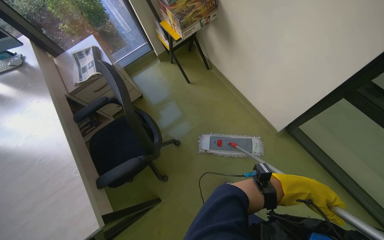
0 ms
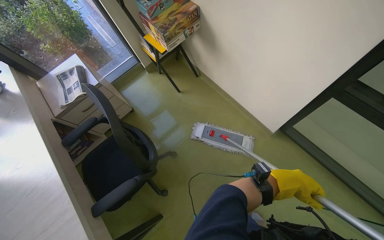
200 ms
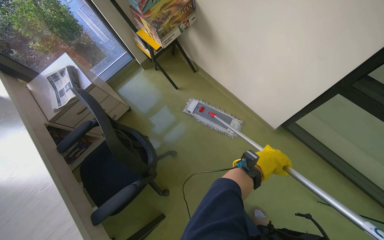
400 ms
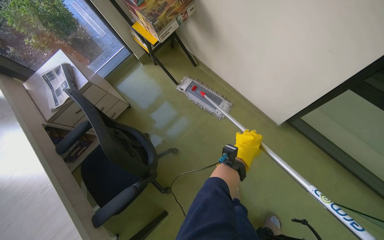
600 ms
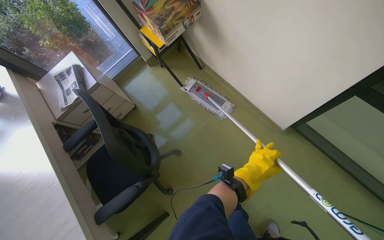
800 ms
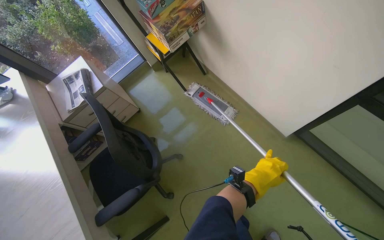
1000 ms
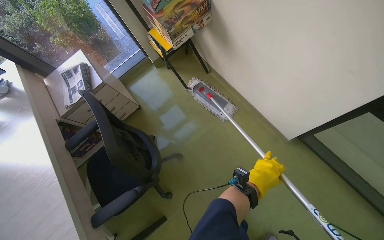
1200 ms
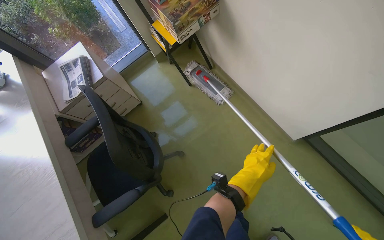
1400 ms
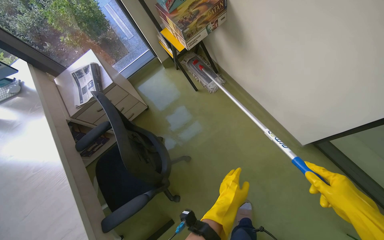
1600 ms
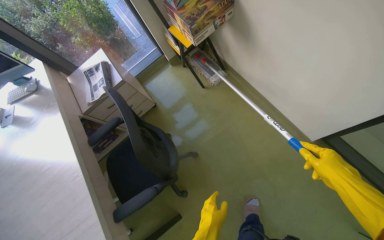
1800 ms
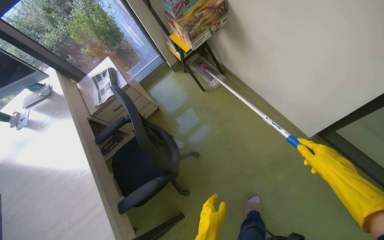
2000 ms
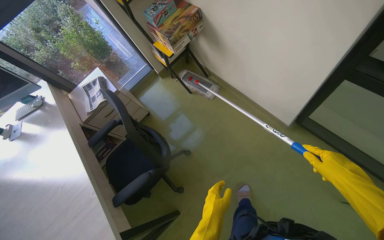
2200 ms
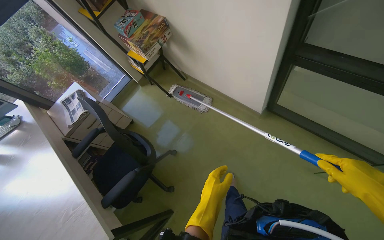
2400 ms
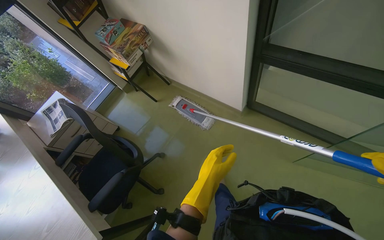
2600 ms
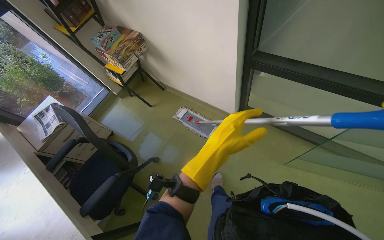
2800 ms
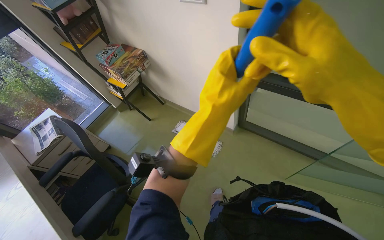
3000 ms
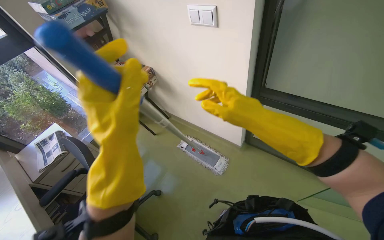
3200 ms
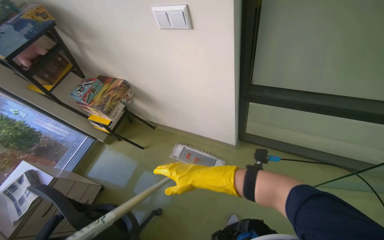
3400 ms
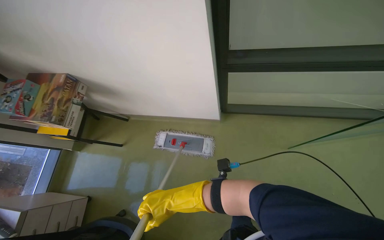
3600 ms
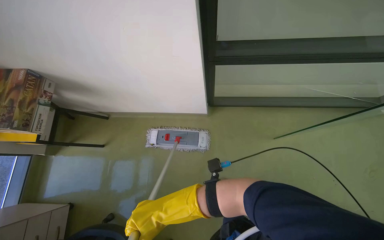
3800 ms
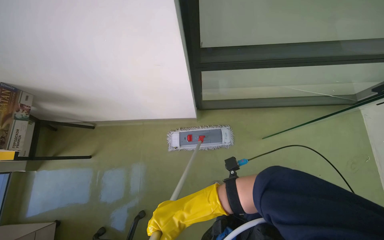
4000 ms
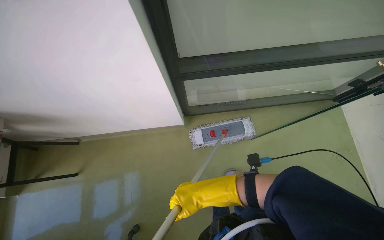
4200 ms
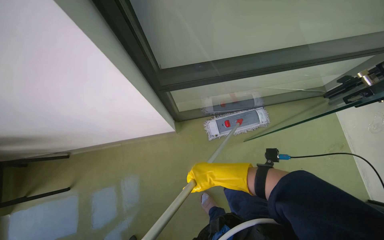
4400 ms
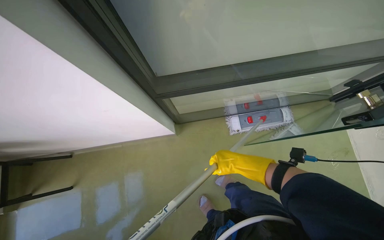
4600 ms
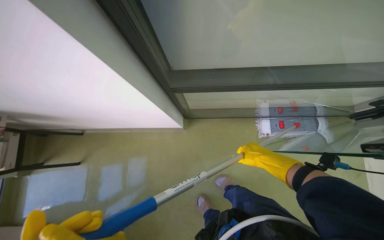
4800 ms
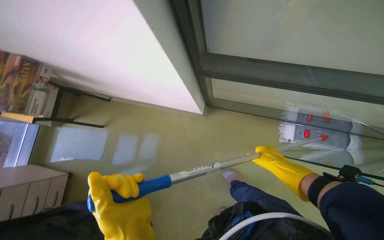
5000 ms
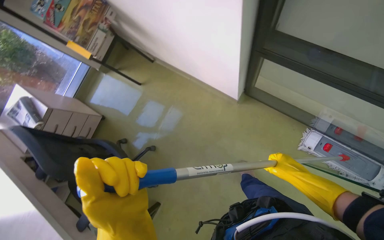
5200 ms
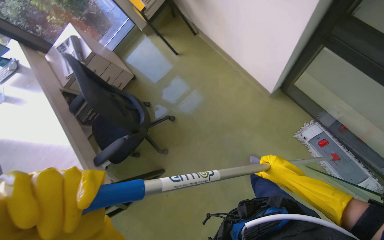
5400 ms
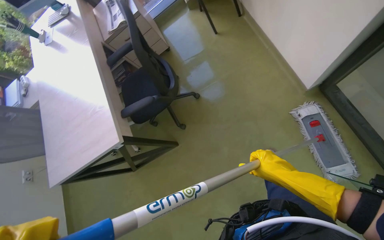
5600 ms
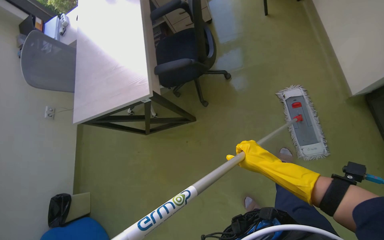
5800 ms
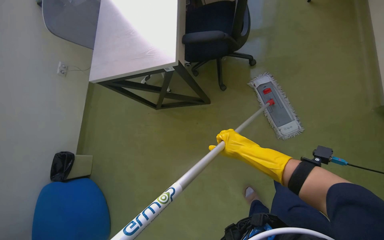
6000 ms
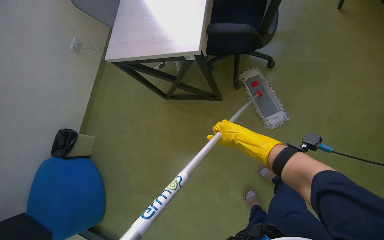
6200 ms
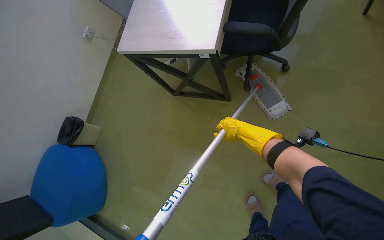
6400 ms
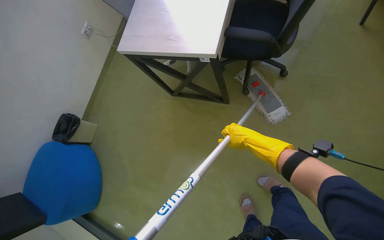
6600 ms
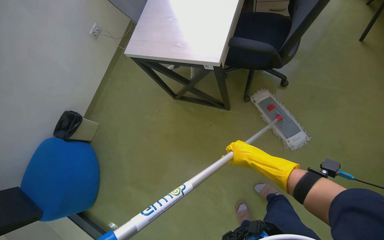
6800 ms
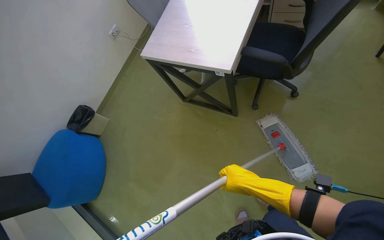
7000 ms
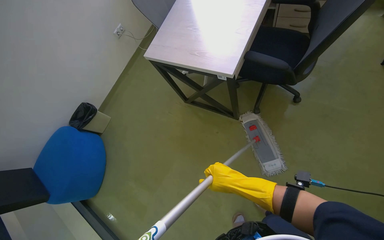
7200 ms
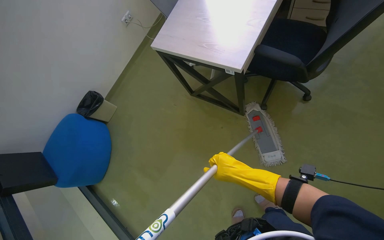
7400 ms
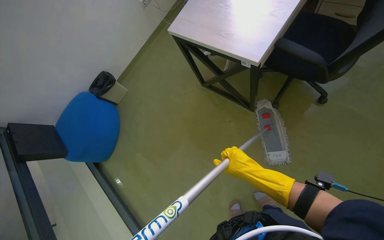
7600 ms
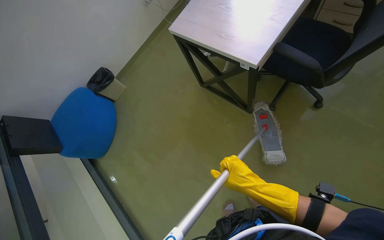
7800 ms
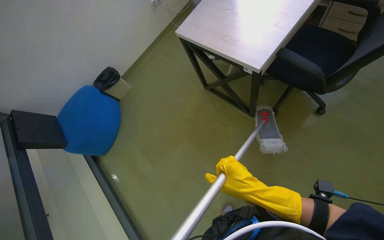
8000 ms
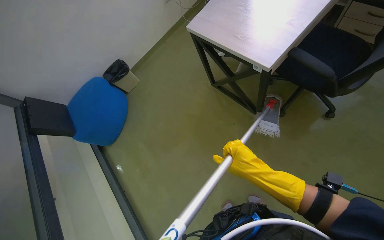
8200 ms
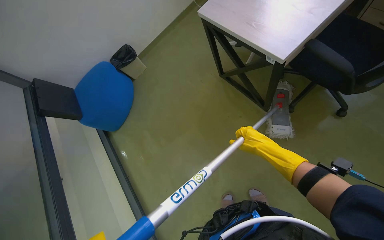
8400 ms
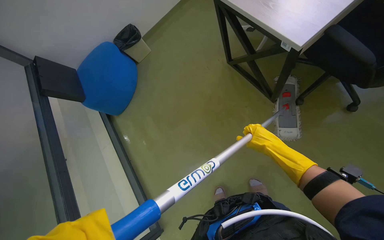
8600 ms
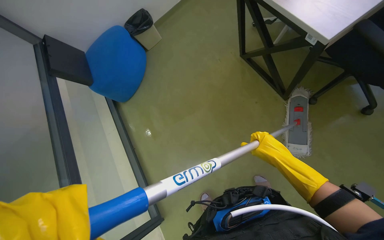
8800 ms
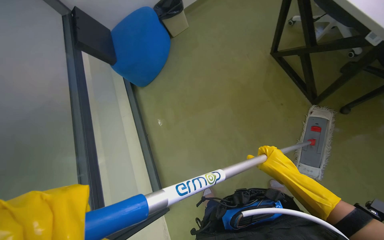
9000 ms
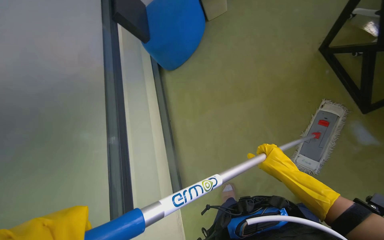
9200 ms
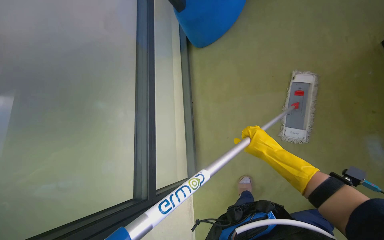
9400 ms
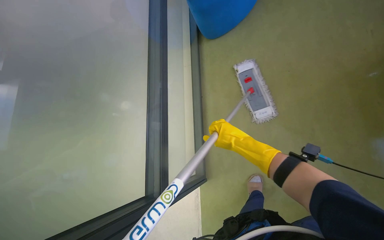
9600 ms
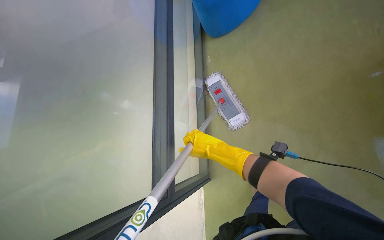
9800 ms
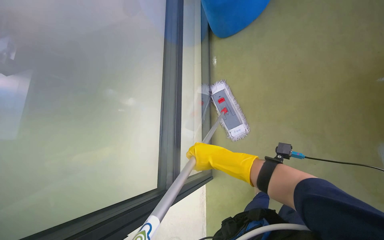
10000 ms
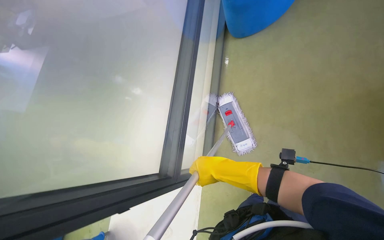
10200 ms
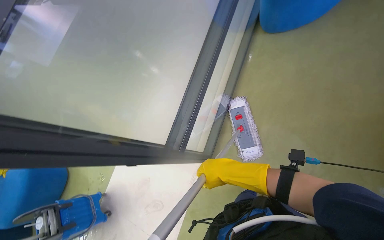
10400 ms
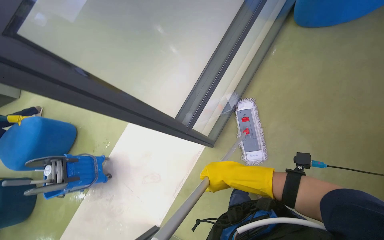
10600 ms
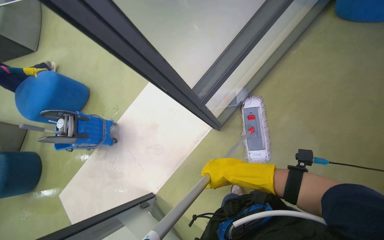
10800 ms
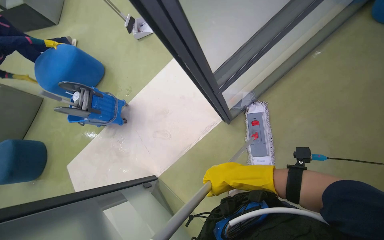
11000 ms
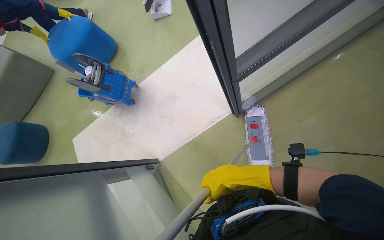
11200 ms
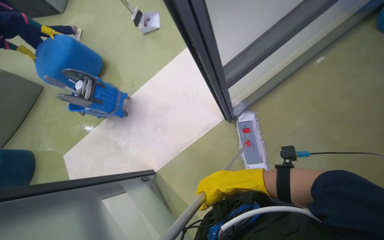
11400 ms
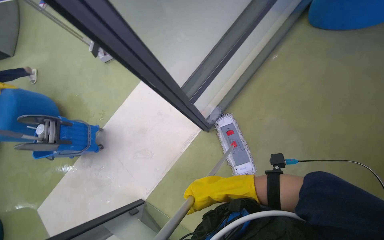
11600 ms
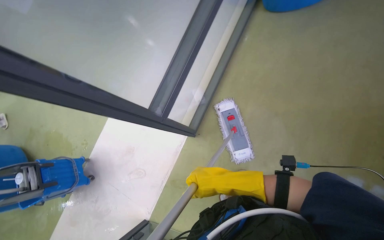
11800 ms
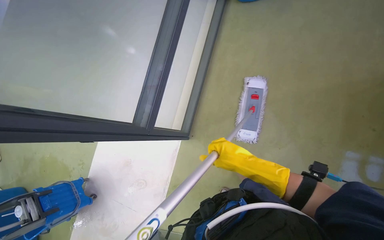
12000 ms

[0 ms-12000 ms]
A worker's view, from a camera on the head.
Job: mopping floor.
The whole recording: Mopping floor. The worker continues mopping the floor in the office.
0 ms to 1600 ms: The left hand shifts approximately 40 cm to the left.
1600 ms to 3000 ms: The wearer moves approximately 50 cm. The view tilts about 20 degrees upward.
3000 ms to 4400 ms: The wearer looks approximately 30 degrees further to the right. The wearer looks some 15 degrees further downward.
4400 ms to 6000 ms: The head rotates approximately 85 degrees to the left. The wearer looks some 25 degrees further downward.
7600 ms to 9000 ms: The wearer looks some 10 degrees further downward. The scene rotates clockwise by some 25 degrees.
9000 ms to 10400 ms: The view tilts approximately 15 degrees upward.

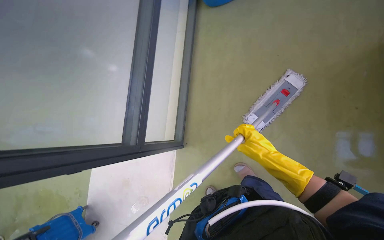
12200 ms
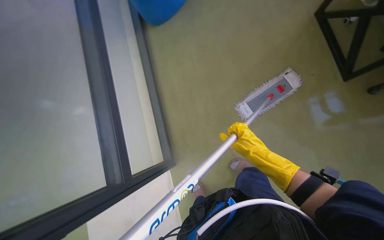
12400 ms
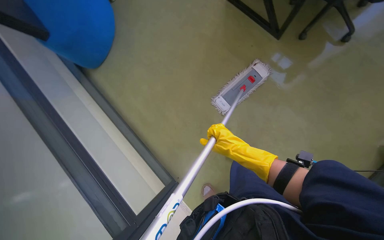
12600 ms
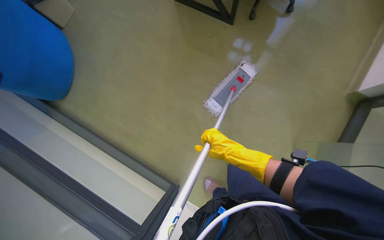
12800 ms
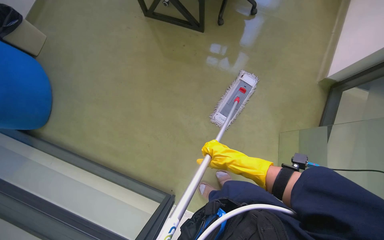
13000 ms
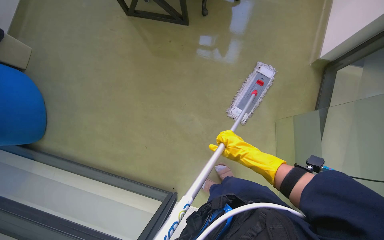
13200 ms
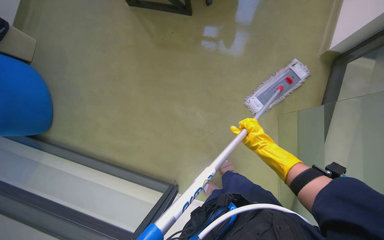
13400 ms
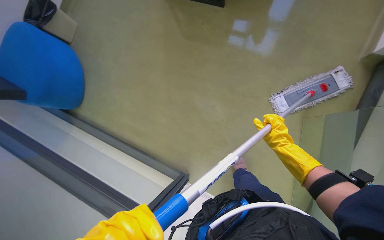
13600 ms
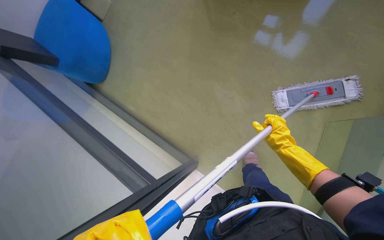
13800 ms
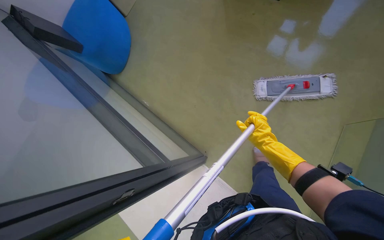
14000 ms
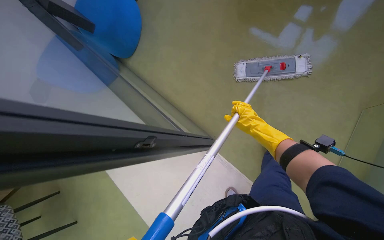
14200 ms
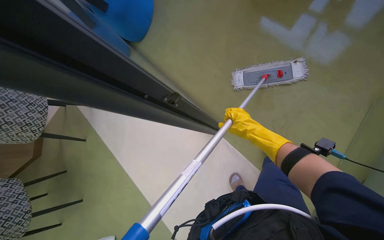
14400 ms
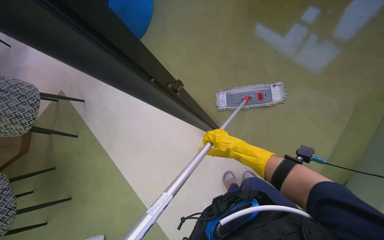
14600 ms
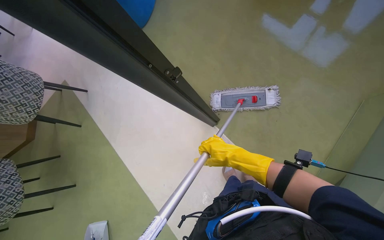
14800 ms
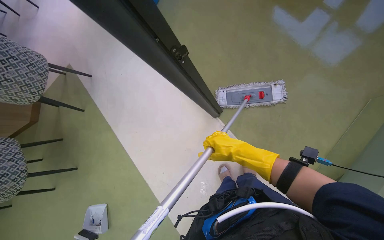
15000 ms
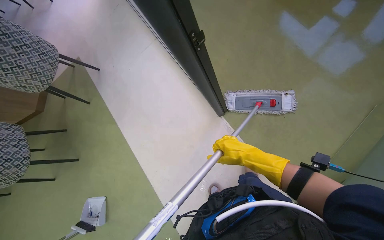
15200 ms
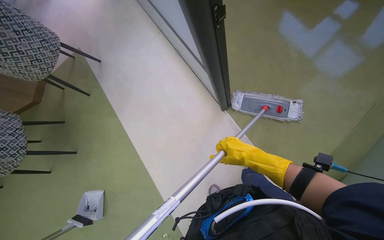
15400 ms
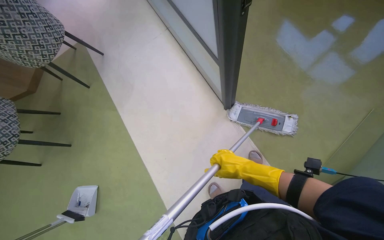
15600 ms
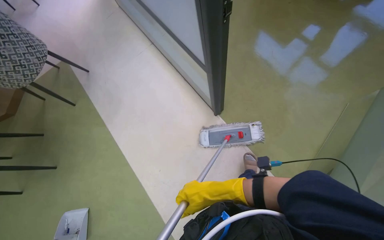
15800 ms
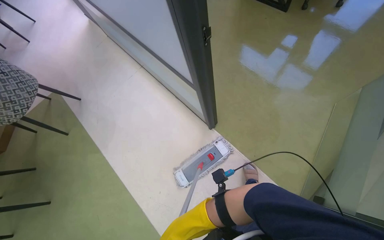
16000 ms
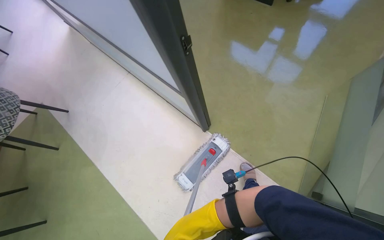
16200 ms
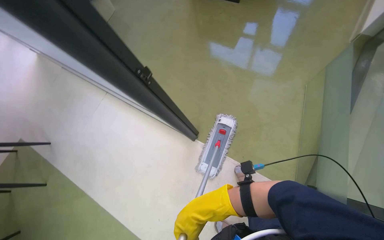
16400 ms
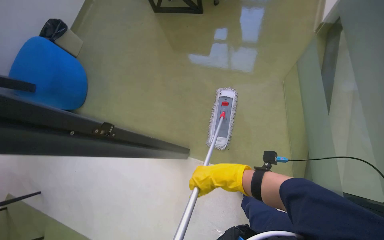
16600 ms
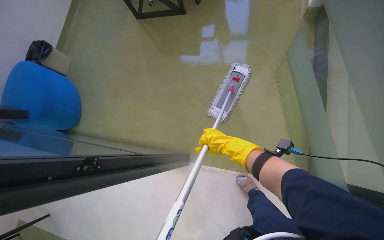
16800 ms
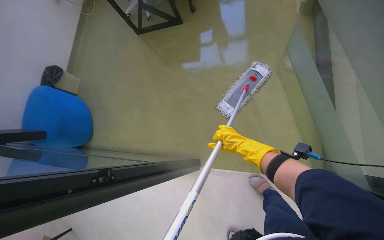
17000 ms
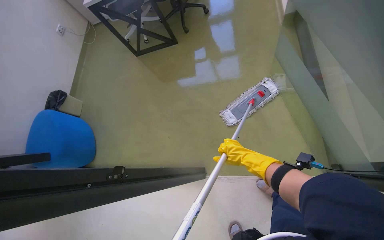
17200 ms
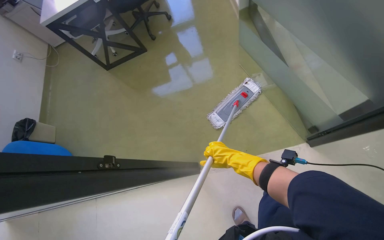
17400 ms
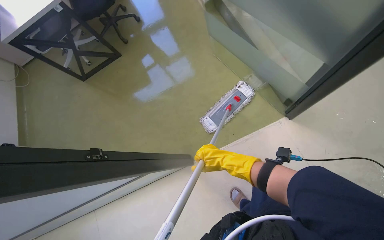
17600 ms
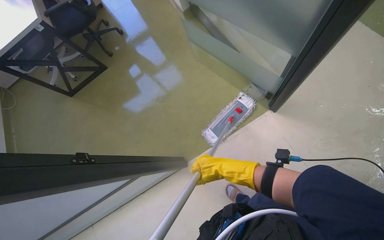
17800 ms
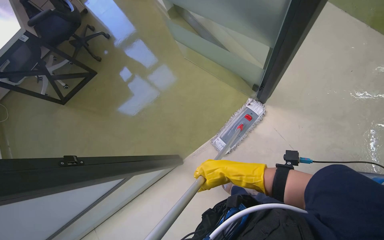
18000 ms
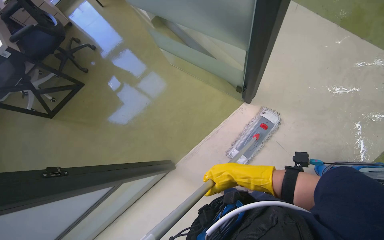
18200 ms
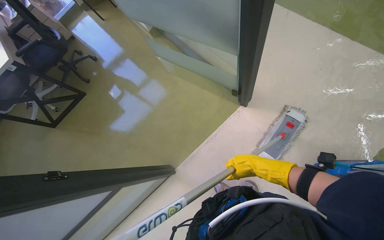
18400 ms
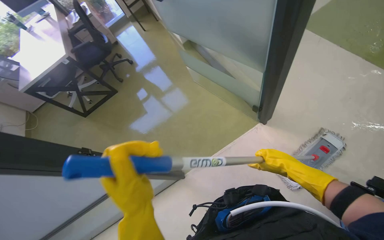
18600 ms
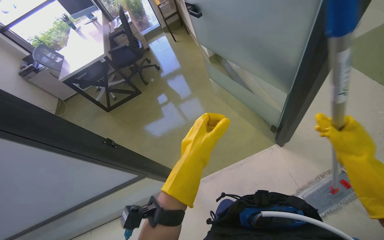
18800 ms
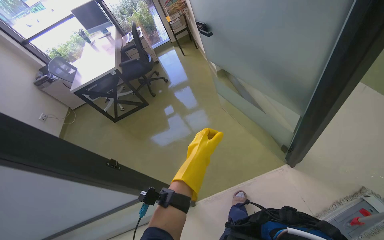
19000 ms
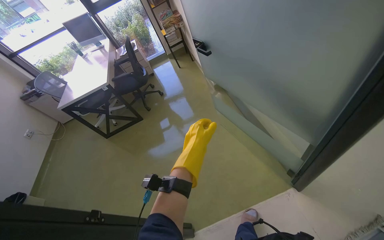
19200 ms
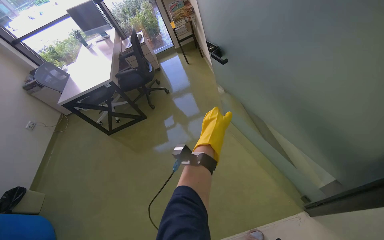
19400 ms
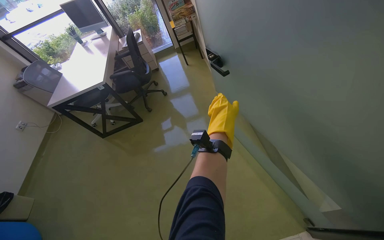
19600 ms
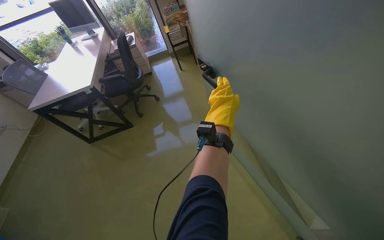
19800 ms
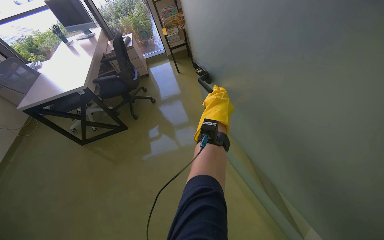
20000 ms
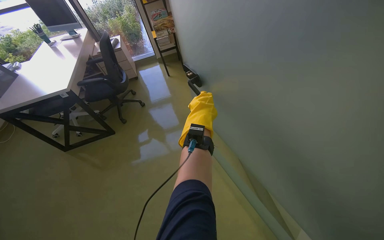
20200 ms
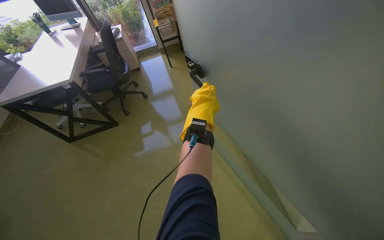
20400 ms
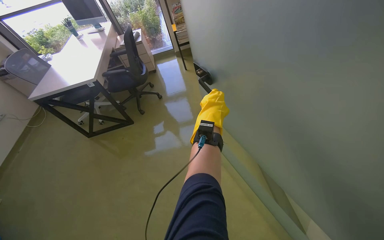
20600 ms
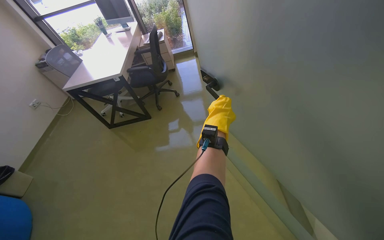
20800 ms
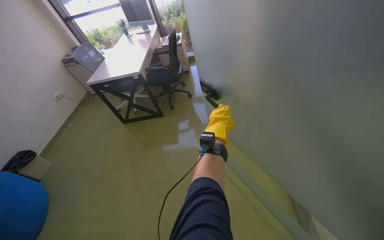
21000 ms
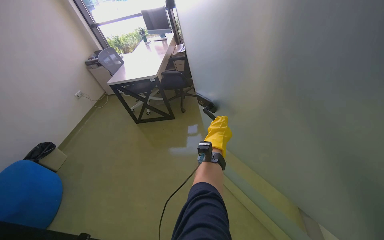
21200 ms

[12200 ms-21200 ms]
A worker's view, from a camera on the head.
Job: mopping floor.
The whole recording: Mopping floor. The worker continues mopping the floor in the office.
12200 ms to 13800 ms: The right hand travels to the right by some 10 cm.
13800 ms to 15200 ms: The right hand heads to the left, covering approximately 25 cm.
15200 ms to 16600 ms: The head rotates about 20 degrees to the right. The right hand moves about 10 cm down the picture and comes back.
16600 ms to 18200 ms: The head rotates about 55 degrees to the right.
18200 ms to 19800 ms: The camera is carried about 50 cm. The view tilts about 15 degrees upward.
19800 ms to 21200 ms: The head rotates roughly 20 degrees to the left. The left hand goes about 15 cm down the picture.
